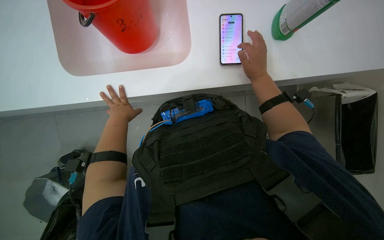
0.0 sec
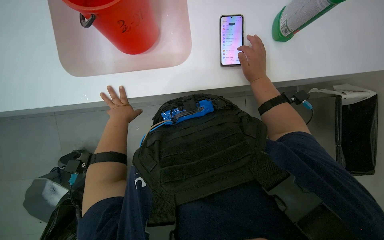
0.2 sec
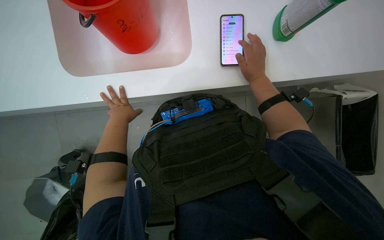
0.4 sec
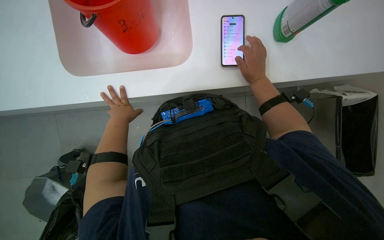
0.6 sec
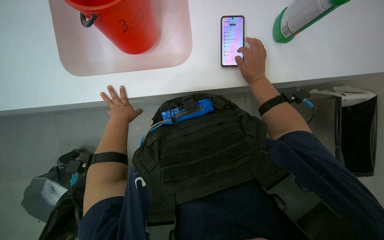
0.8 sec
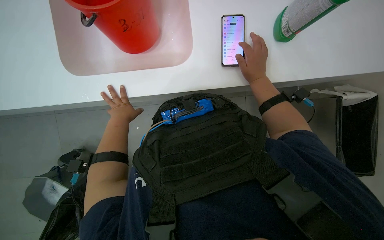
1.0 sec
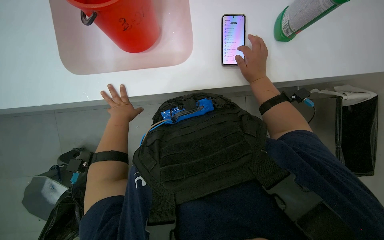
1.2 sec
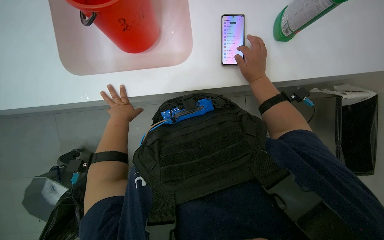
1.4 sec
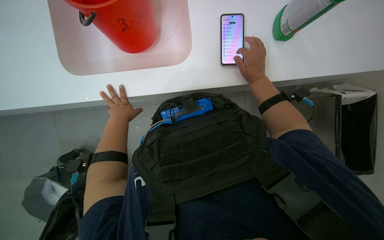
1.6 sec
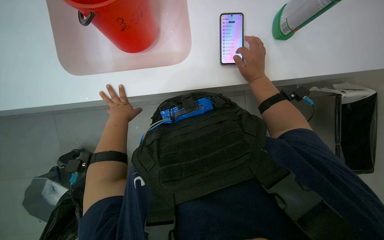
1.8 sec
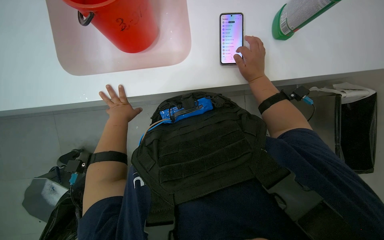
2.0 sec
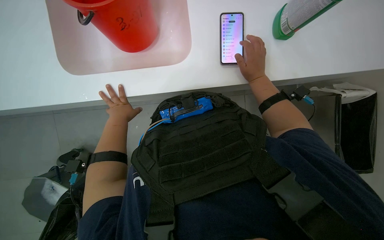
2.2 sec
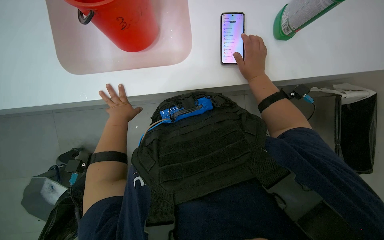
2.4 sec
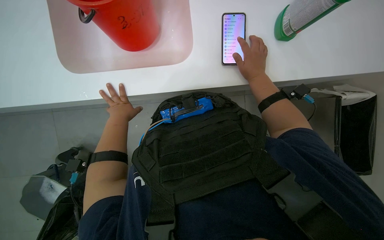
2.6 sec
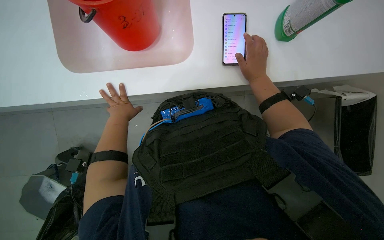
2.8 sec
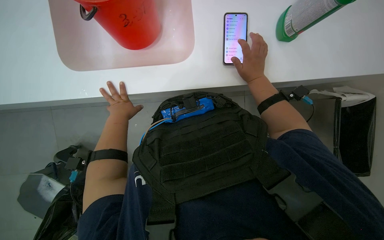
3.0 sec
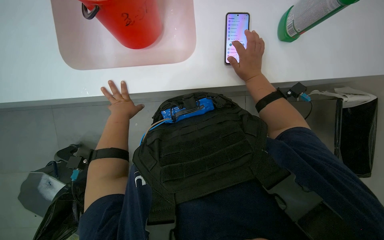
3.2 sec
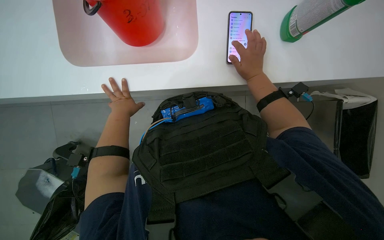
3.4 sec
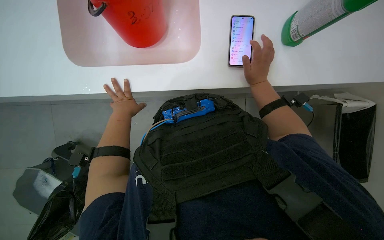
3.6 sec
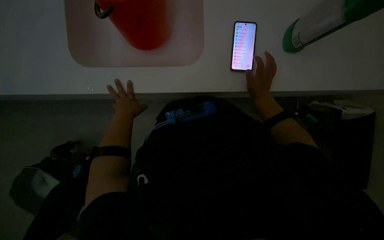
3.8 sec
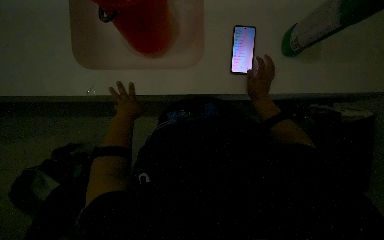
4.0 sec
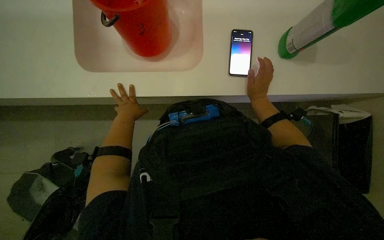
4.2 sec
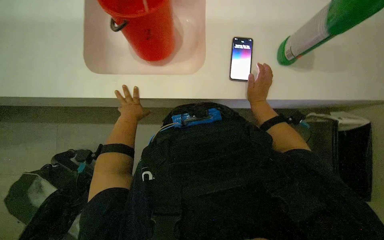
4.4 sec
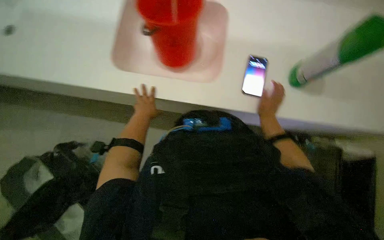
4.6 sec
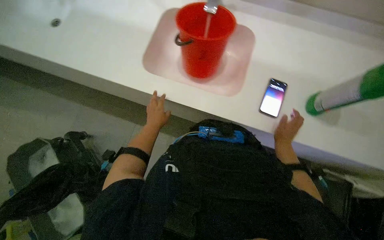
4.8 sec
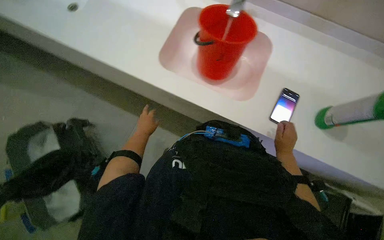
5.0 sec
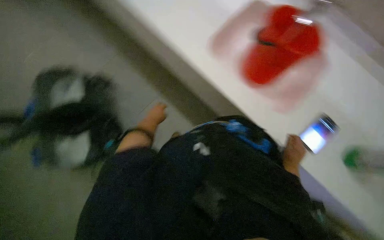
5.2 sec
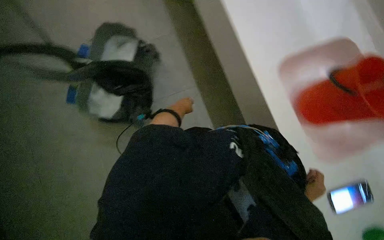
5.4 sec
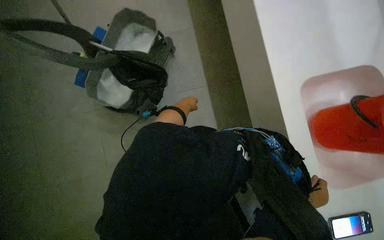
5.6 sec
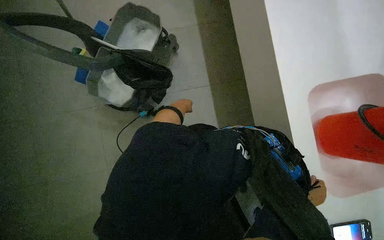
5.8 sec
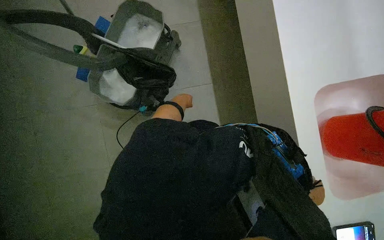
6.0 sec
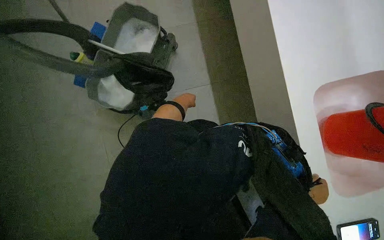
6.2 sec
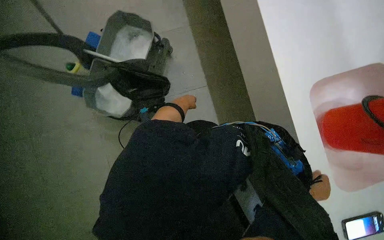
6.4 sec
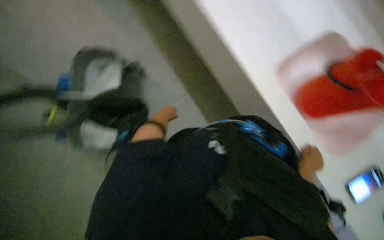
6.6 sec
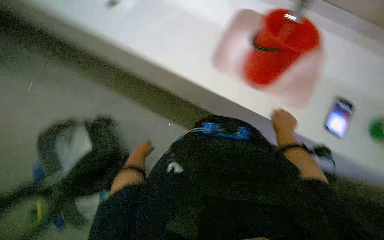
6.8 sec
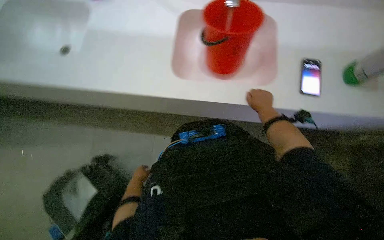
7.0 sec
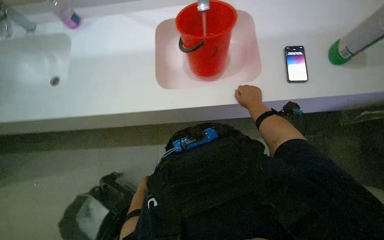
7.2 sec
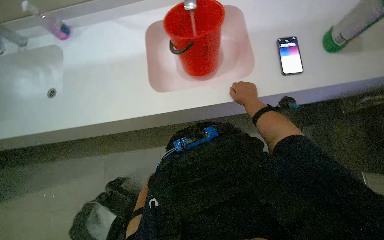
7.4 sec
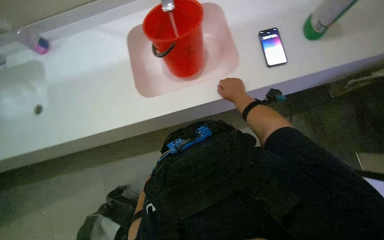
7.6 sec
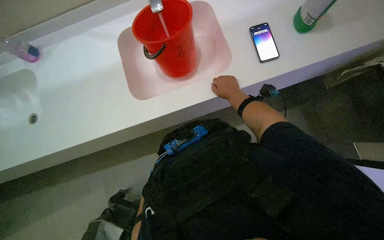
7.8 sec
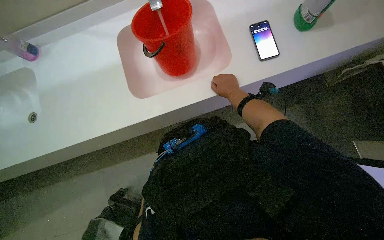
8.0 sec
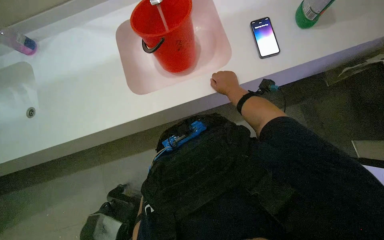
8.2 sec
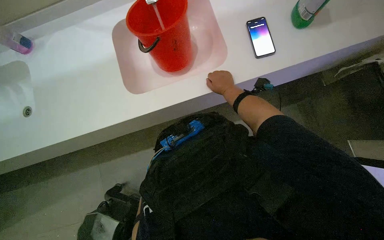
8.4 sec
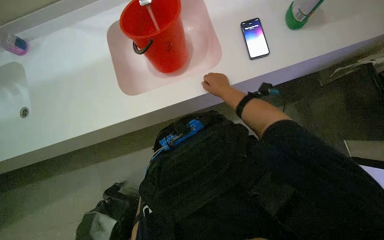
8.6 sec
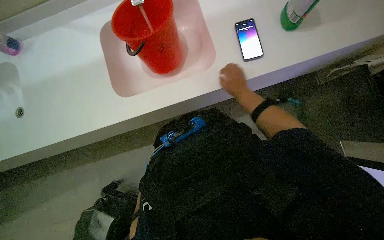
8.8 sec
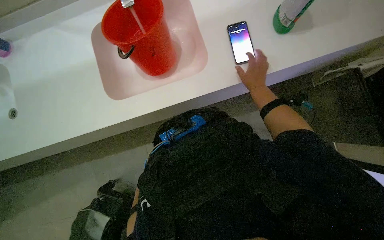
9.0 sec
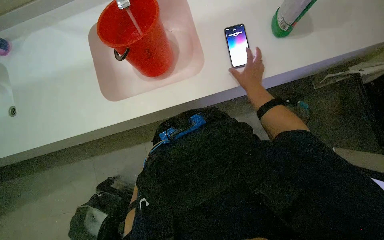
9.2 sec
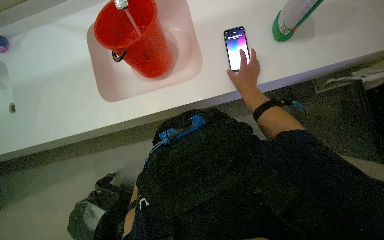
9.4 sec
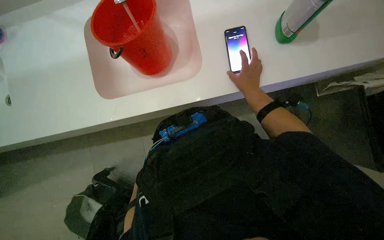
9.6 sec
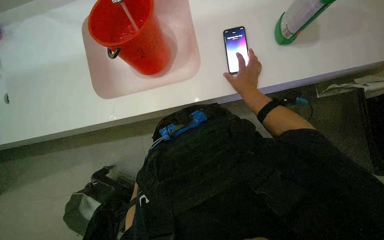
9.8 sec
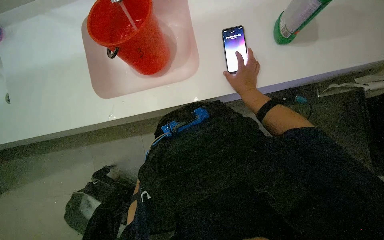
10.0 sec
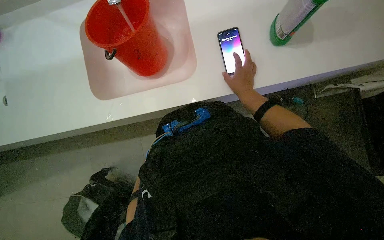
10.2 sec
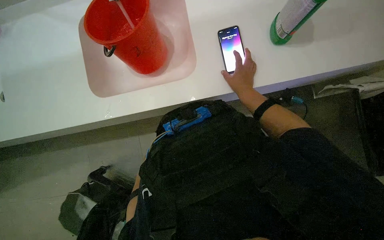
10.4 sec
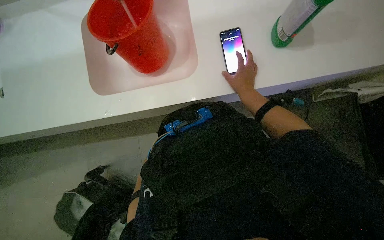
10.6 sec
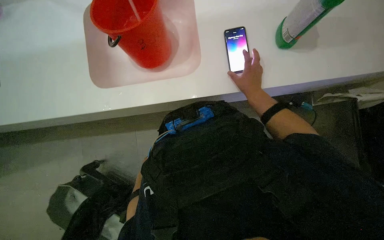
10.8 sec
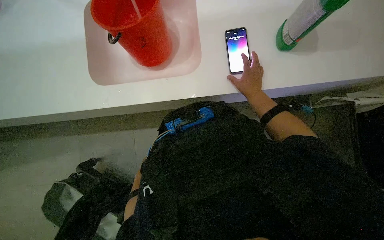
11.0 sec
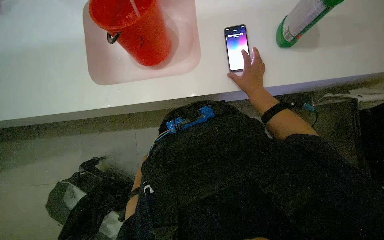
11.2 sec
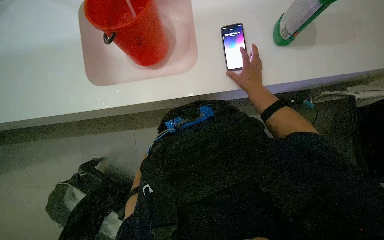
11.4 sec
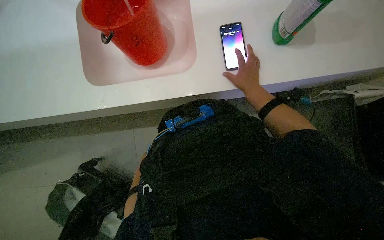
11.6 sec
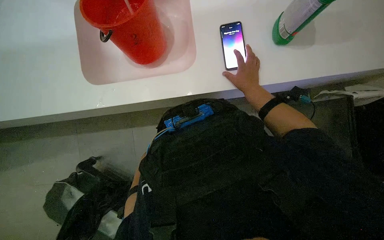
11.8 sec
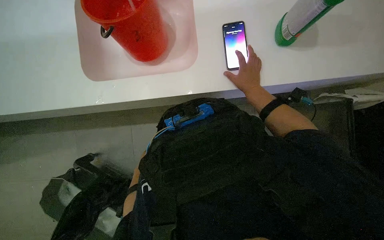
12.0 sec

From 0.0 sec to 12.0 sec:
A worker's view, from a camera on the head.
Job: preparing cleaning supplies.
The whole recording: Preparing cleaning solution. The worker fills a bucket with water and cleaning solution, then pours it into a cleaning cart and prepares a mop.
From 0.0 sec to 3.0 sec: The hands stay close to where they were, moving slightly.
From 3.0 sec to 4.4 sec: The left hand shifts about 10 cm farther from the camera.
From 4.4 sec to 6.0 sec: The wearer looks about 75 degrees further to the left.
From 6.0 sec to 7.6 sec: The scene rotates counterclockwise by about 95 degrees.

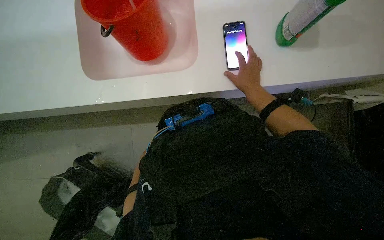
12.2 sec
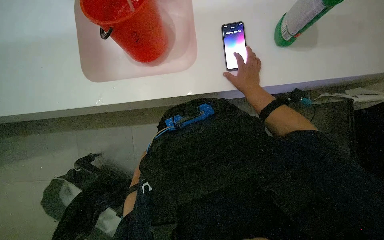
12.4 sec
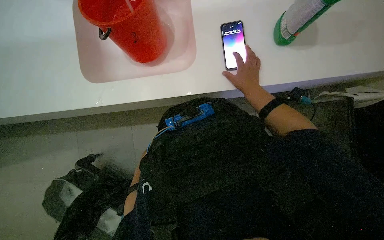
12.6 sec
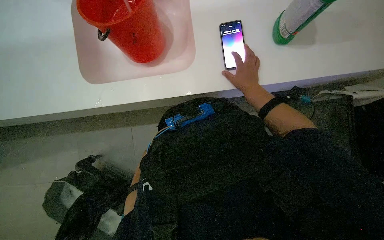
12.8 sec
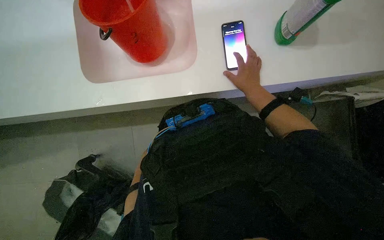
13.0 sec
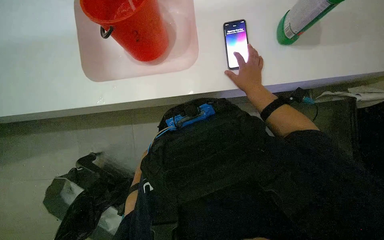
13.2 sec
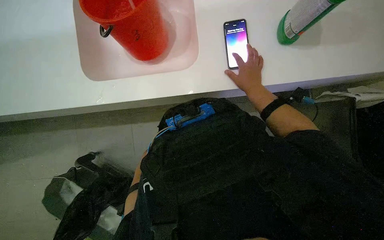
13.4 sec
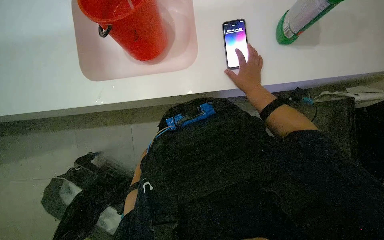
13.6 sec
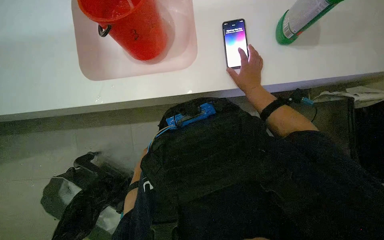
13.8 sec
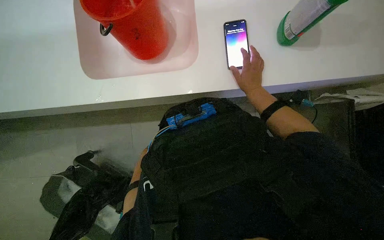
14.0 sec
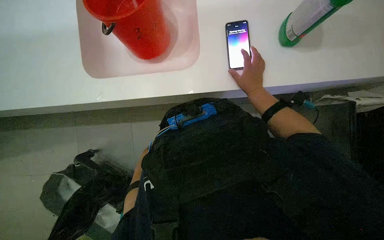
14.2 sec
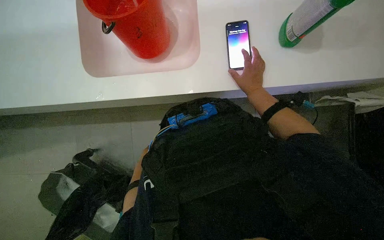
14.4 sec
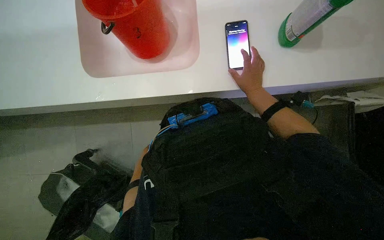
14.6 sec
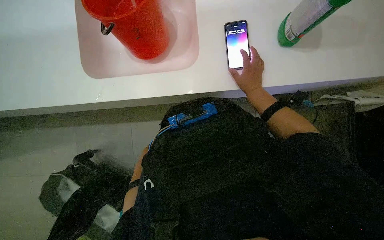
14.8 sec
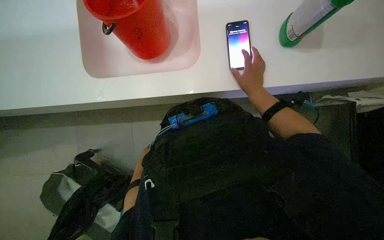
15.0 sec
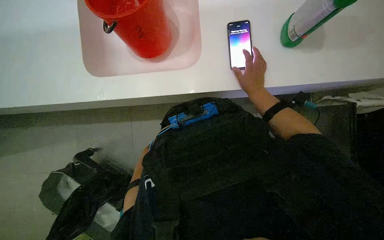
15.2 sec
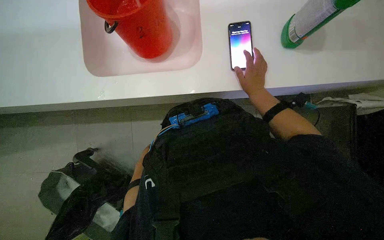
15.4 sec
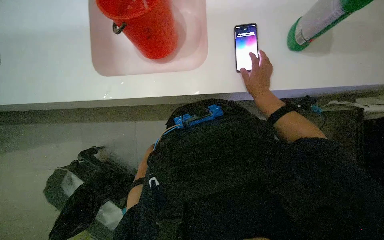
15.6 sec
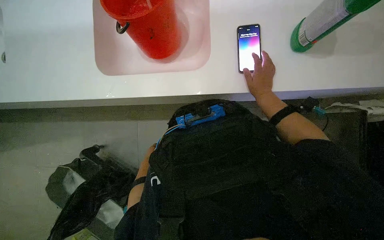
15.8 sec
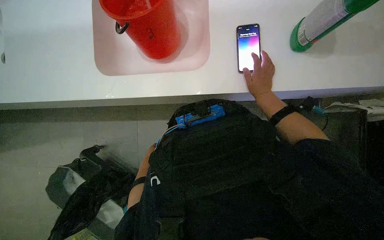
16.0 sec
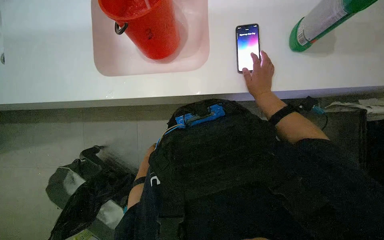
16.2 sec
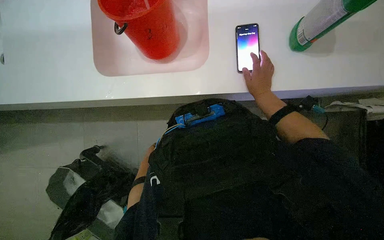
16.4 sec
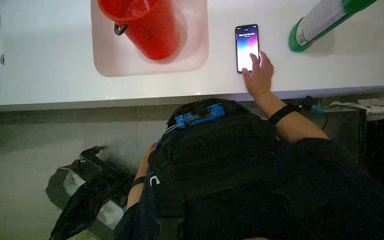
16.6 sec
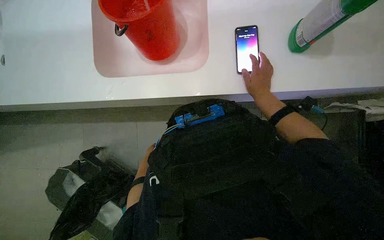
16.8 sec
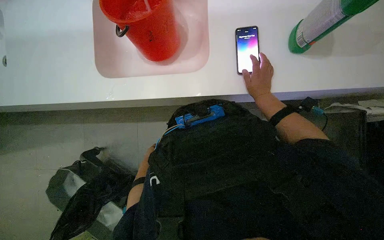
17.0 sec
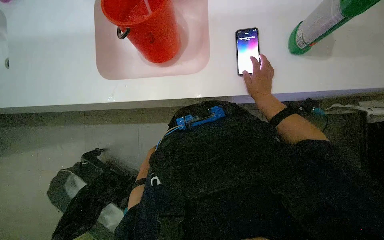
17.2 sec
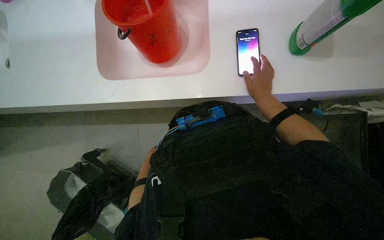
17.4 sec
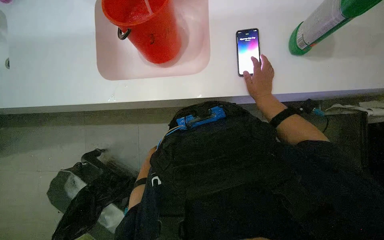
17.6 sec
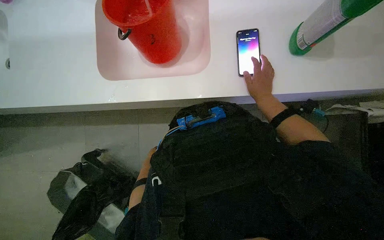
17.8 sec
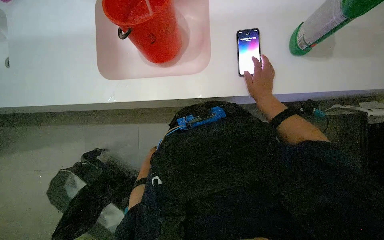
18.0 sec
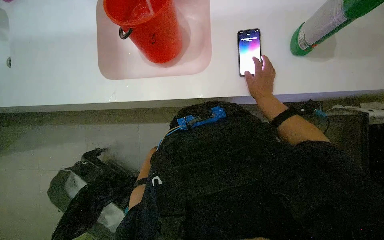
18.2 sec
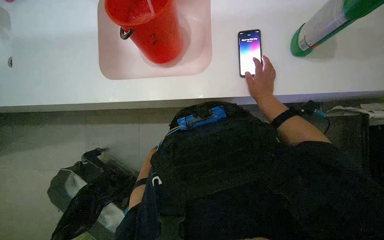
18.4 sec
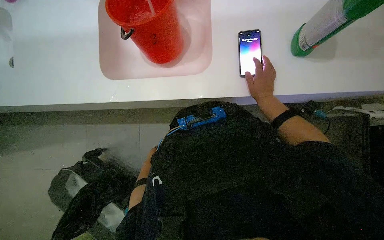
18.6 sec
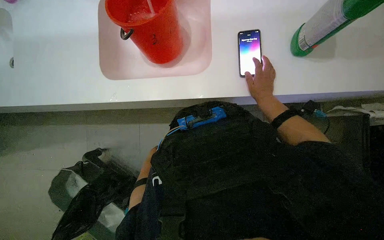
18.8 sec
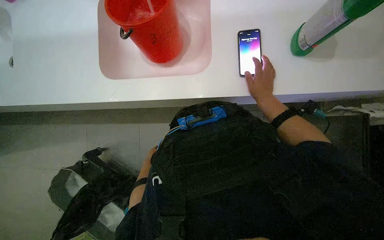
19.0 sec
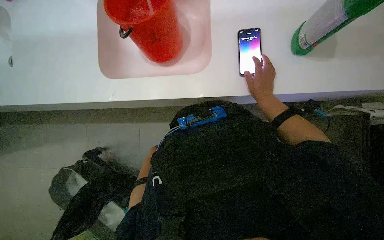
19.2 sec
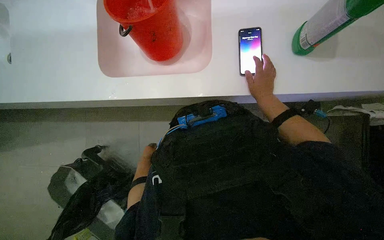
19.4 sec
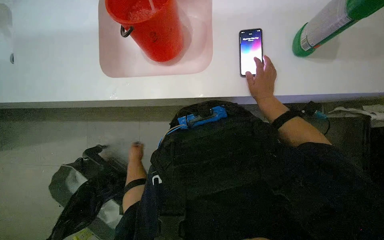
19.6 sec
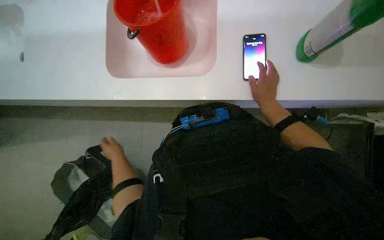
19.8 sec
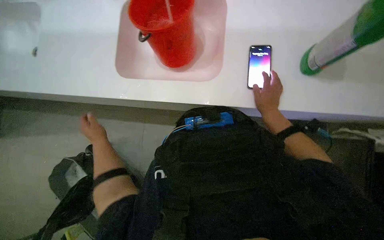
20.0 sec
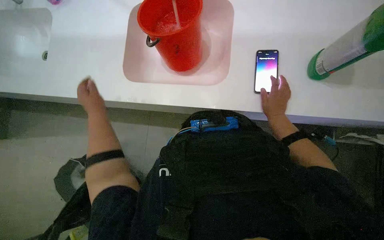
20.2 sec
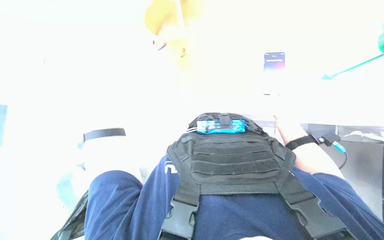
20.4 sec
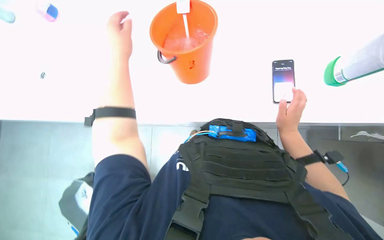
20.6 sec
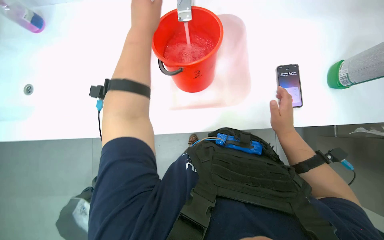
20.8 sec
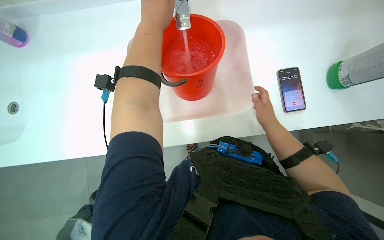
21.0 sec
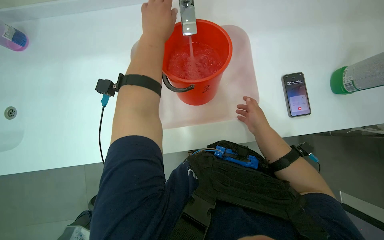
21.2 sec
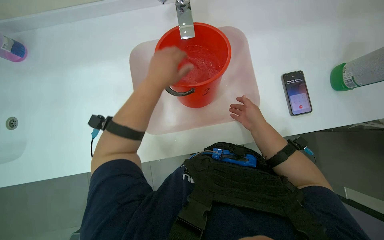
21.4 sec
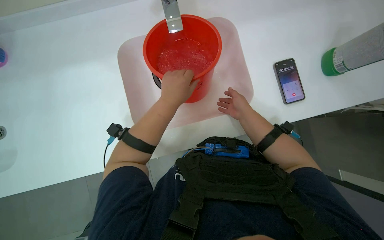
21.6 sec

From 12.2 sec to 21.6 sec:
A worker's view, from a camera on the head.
Job: preparing cleaning supplies.
The whole recording: Preparing cleaning solution. The worker fills a bucket with water and cleaning solution, then pours it into a cleaning cart and prepares a mop.
From 20.0 sec to 21.6 sec: The right hand goes roughly 20 cm to the left and nearer to the camera.
